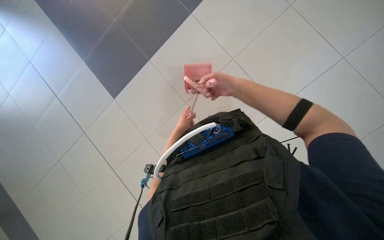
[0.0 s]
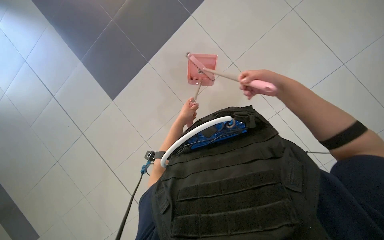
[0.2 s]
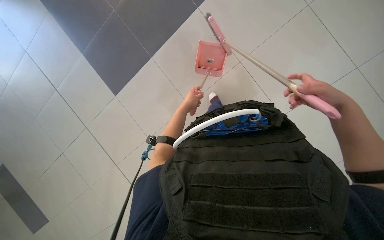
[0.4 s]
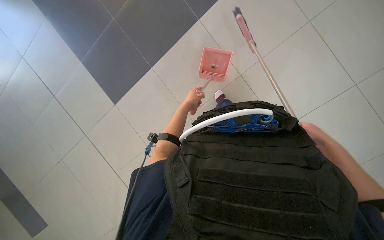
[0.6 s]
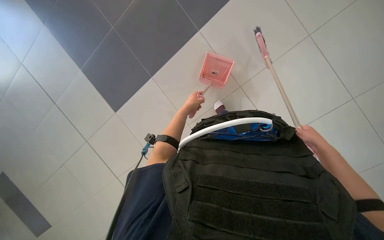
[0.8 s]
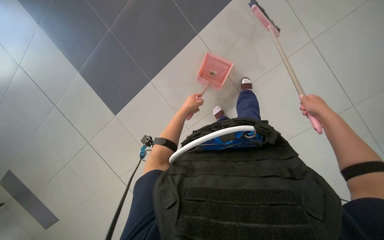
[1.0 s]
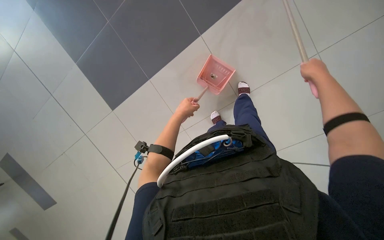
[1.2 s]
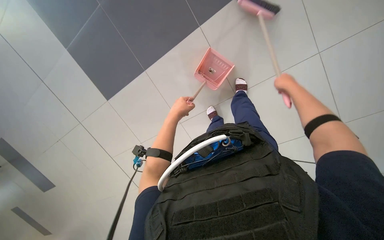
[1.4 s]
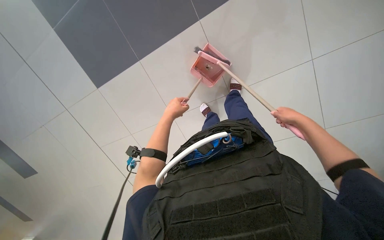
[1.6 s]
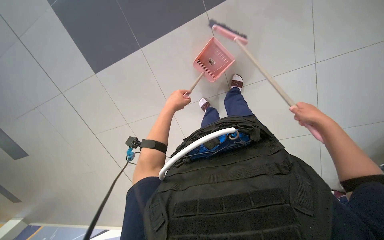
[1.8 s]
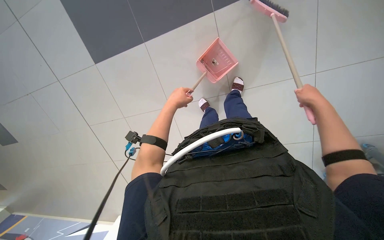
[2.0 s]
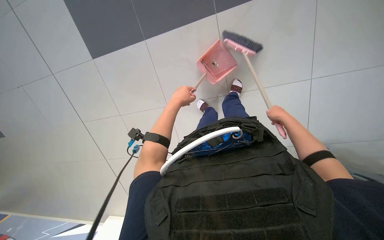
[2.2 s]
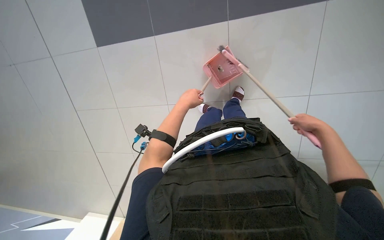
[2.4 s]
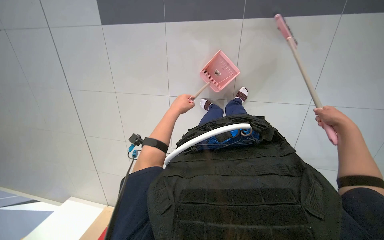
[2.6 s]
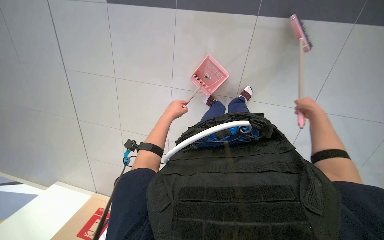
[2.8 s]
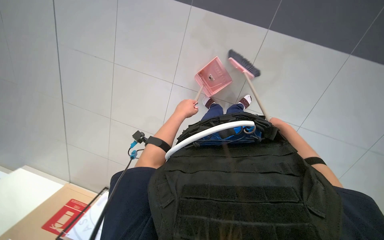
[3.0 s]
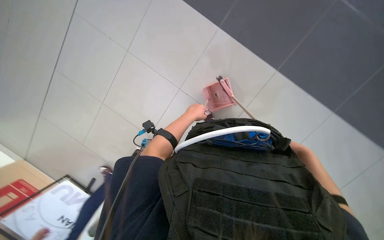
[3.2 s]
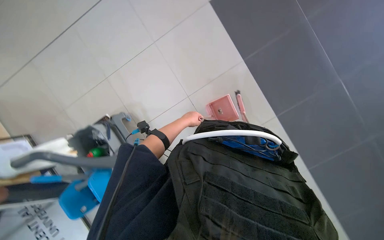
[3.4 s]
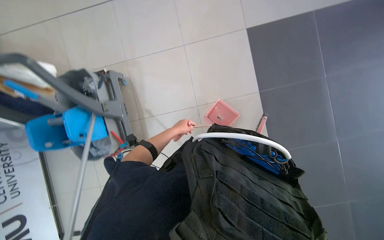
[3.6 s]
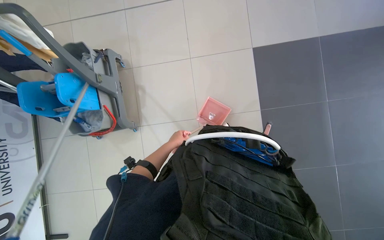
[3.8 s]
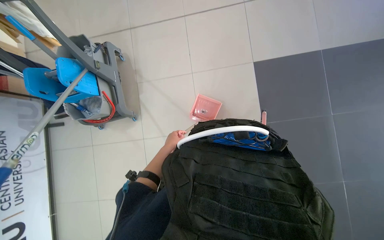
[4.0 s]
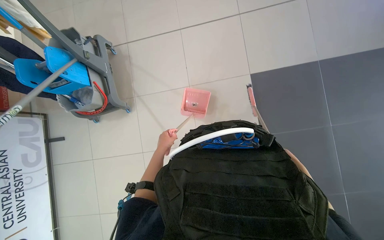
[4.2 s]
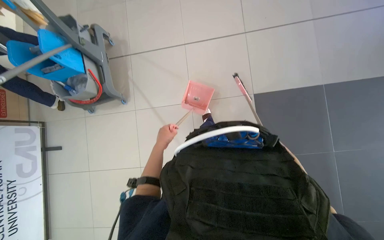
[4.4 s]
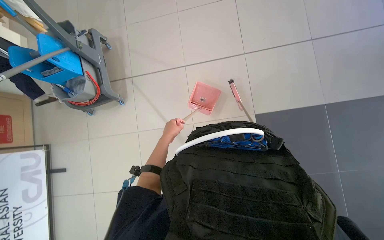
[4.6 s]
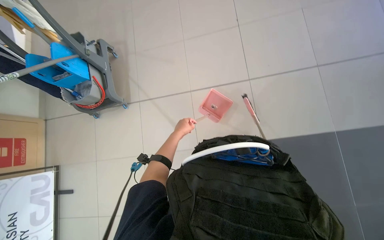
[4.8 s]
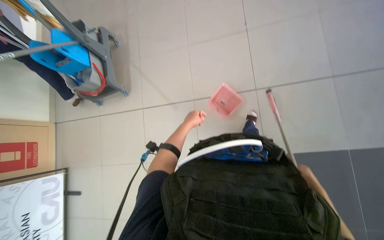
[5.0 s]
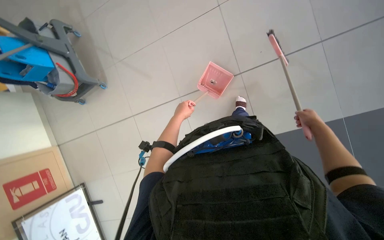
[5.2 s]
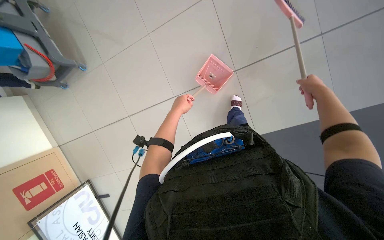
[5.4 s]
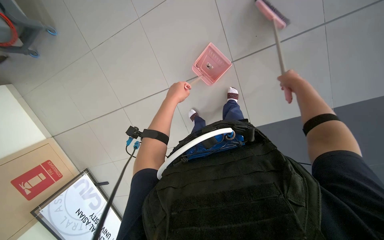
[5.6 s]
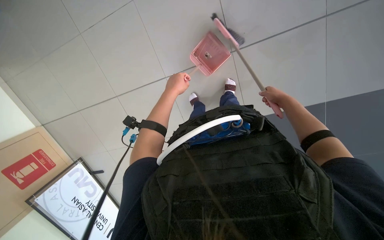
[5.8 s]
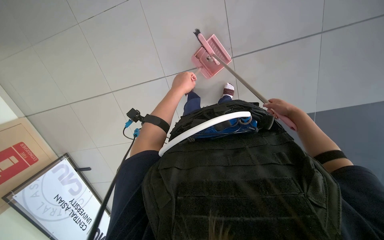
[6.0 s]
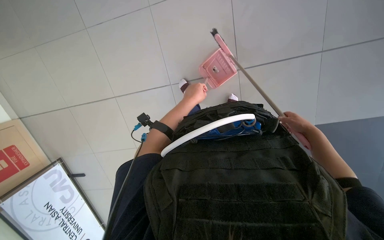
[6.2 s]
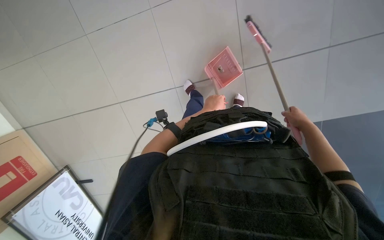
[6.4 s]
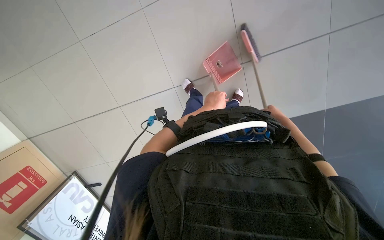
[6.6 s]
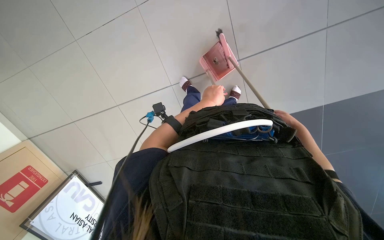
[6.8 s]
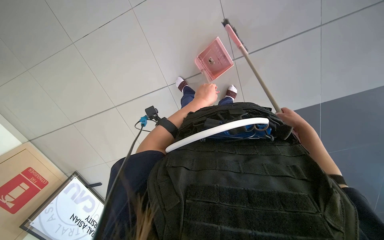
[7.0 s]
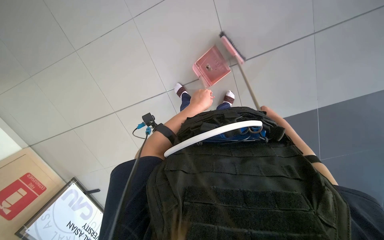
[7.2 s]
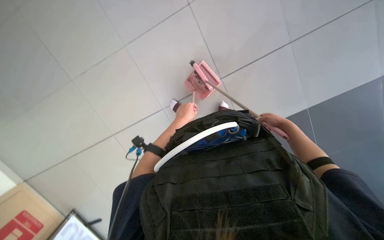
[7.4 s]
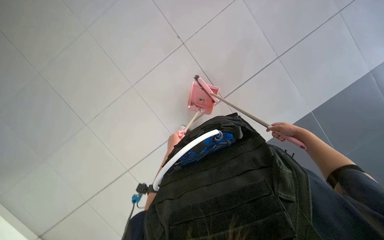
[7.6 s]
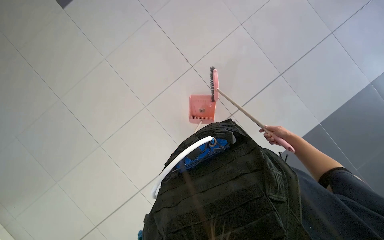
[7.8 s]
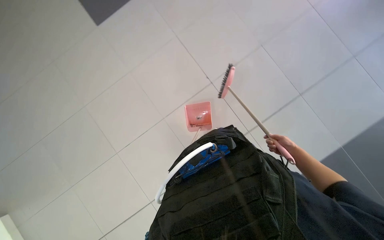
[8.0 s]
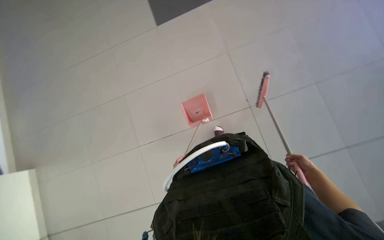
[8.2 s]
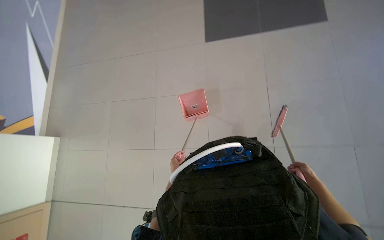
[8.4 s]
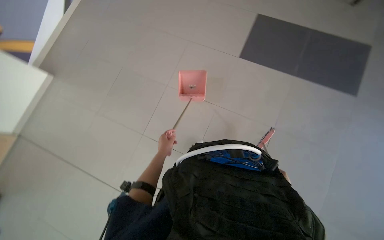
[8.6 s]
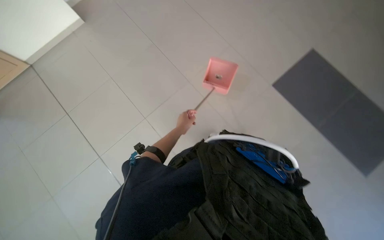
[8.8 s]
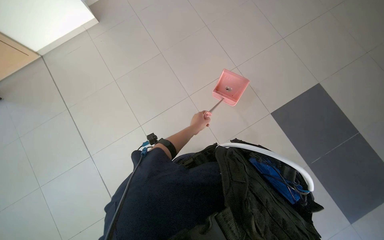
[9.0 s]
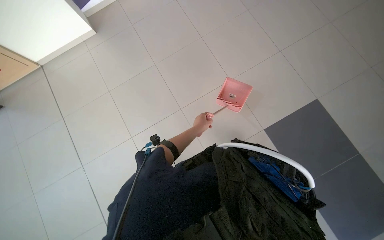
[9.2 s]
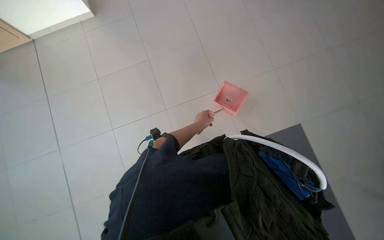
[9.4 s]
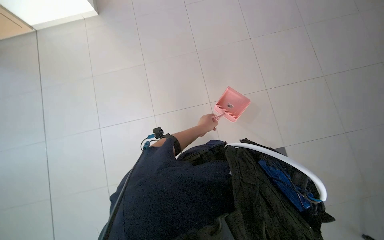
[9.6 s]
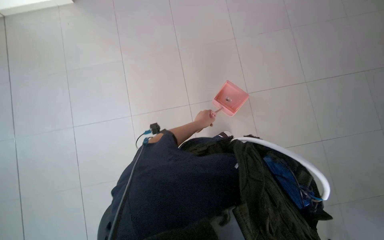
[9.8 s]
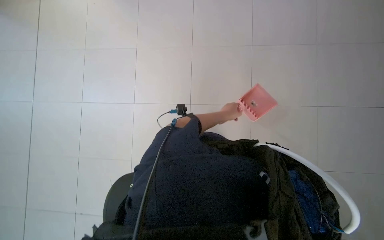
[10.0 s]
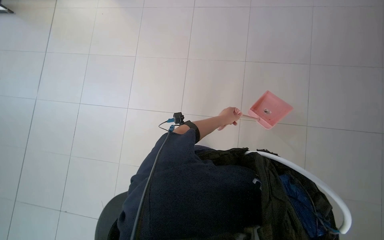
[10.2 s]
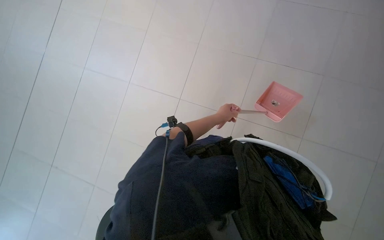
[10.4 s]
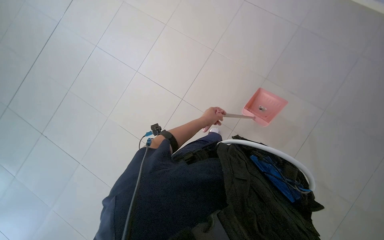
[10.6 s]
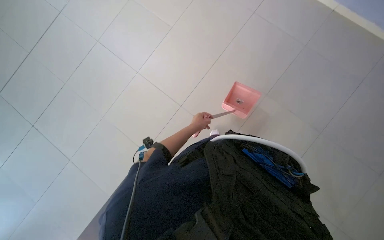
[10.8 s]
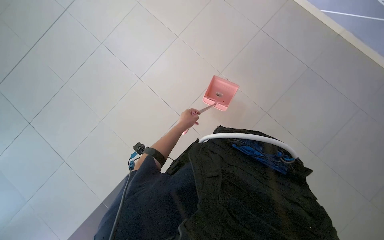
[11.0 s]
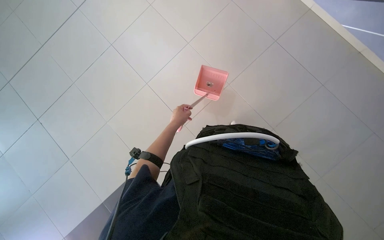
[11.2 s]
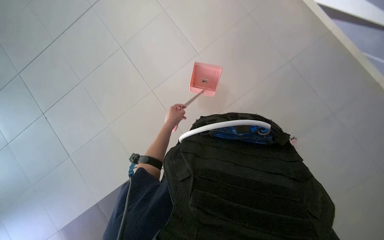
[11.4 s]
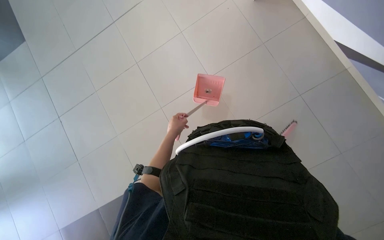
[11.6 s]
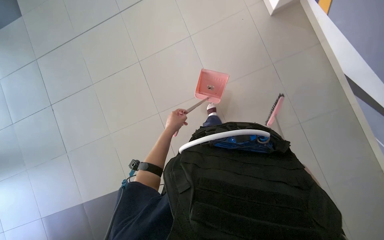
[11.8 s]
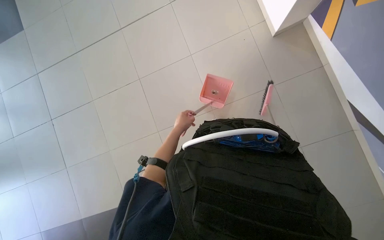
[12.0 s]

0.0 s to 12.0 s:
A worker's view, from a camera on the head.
Job: sweeping floor.
The whole recording: Sweeping floor with broom and dustpan. The worker sweeps the floor with a broom and dustpan.
0.0 to 1.6 s: The camera pitches downward, by roughly 20 degrees. The left hand travels up the picture and nearer to the camera by approximately 15 cm.
1.6 to 3.0 s: The right hand swings nearer and farther, roughly 20 cm each way, with 3 reversals.
6.0 to 7.6 s: The wearer looks approximately 20 degrees further upward. The right hand swings nearer and farther, approximately 15 cm each way, with 3 reversals. Meanwhile the left hand goes about 10 cm farther from the camera.
9.0 to 10.4 s: The left hand travels to the right by roughly 10 cm.
10.4 to 12.0 s: The view tilts some 15 degrees upward. The left hand goes some 10 cm to the left.

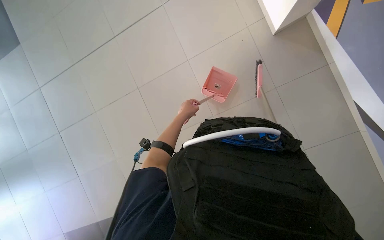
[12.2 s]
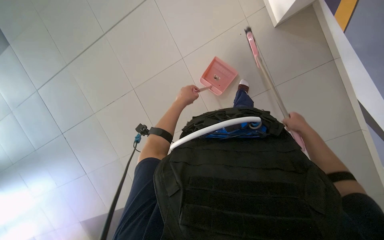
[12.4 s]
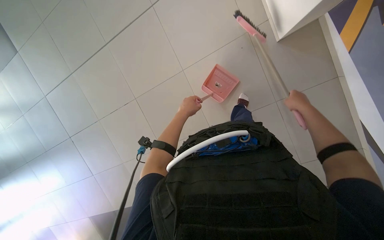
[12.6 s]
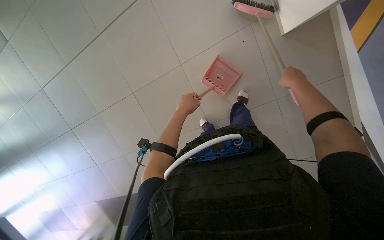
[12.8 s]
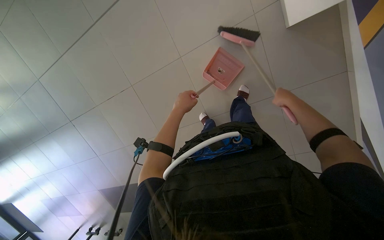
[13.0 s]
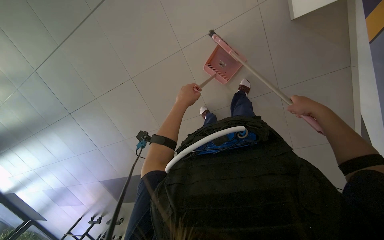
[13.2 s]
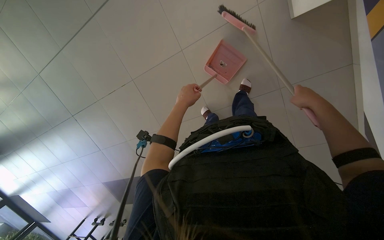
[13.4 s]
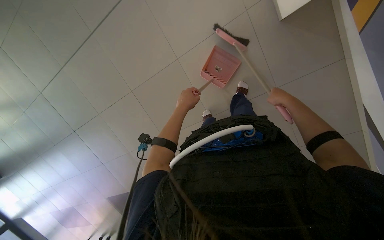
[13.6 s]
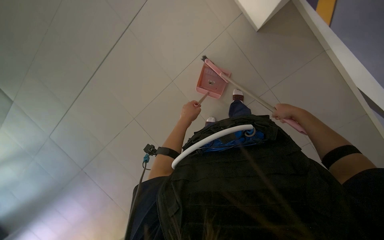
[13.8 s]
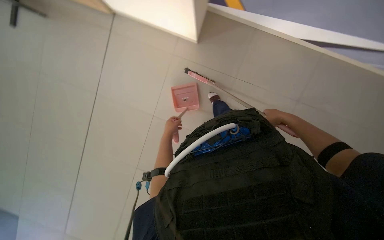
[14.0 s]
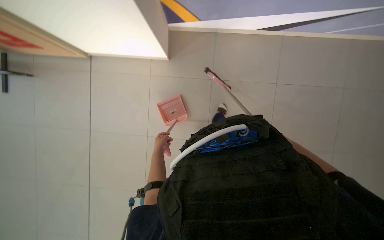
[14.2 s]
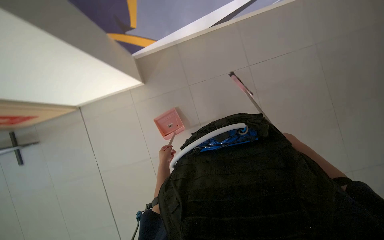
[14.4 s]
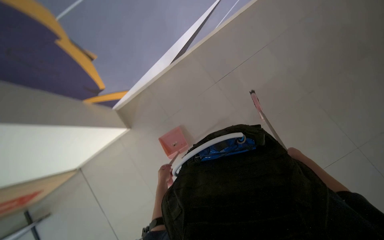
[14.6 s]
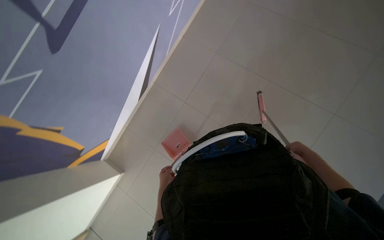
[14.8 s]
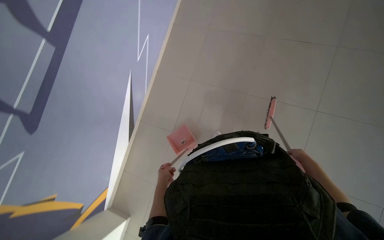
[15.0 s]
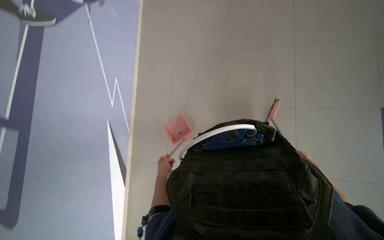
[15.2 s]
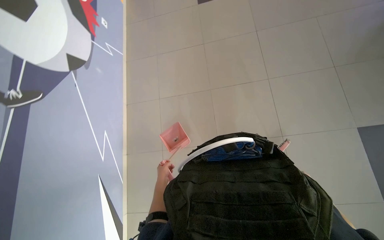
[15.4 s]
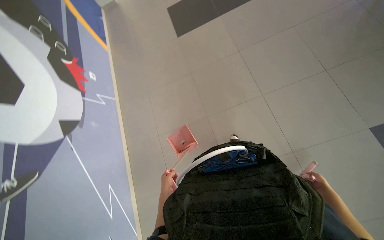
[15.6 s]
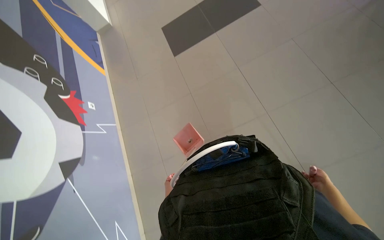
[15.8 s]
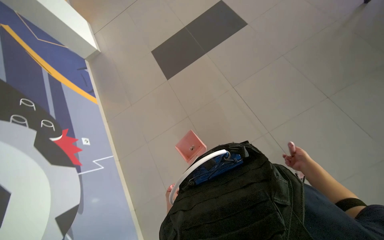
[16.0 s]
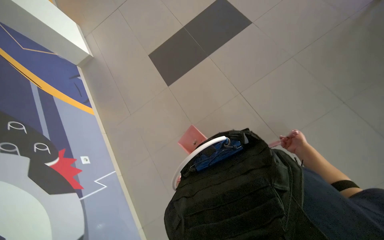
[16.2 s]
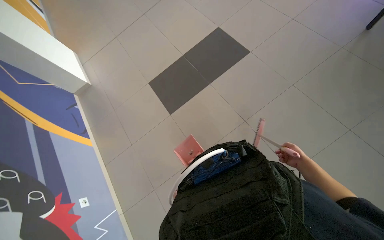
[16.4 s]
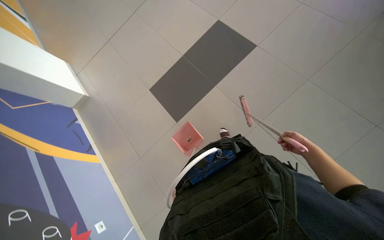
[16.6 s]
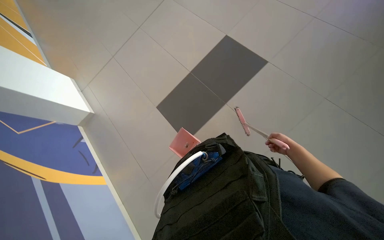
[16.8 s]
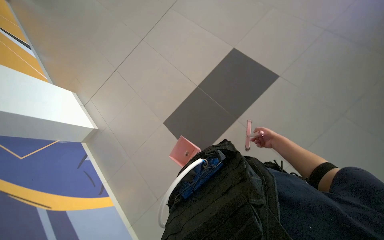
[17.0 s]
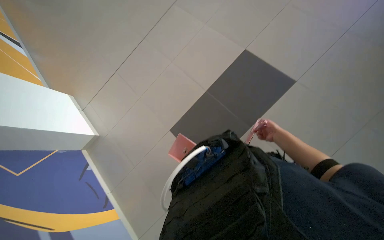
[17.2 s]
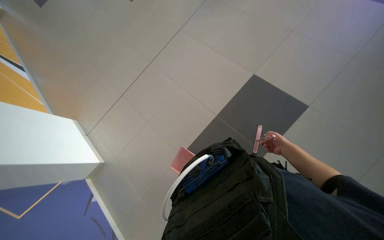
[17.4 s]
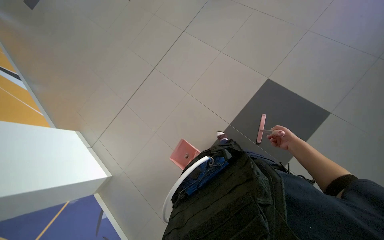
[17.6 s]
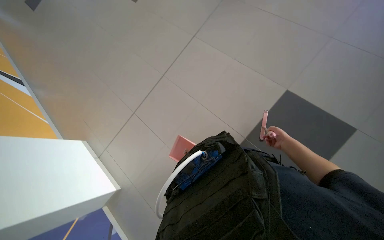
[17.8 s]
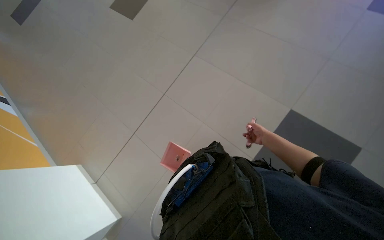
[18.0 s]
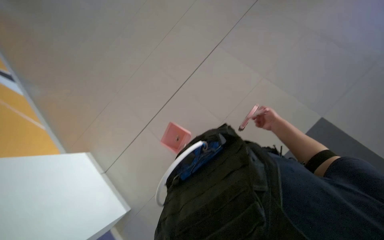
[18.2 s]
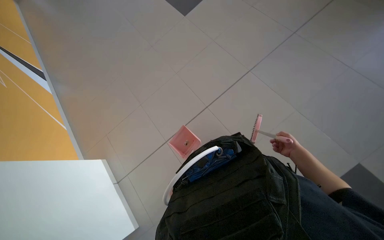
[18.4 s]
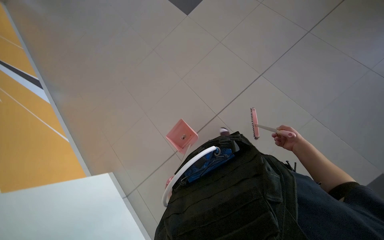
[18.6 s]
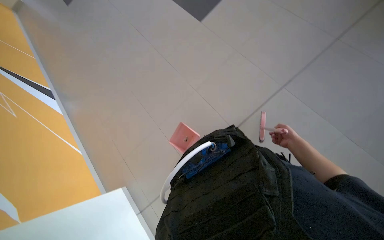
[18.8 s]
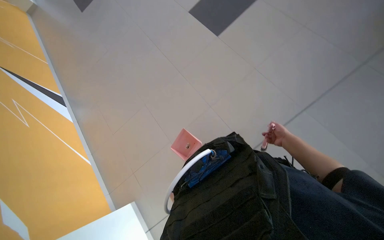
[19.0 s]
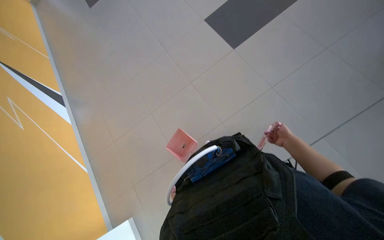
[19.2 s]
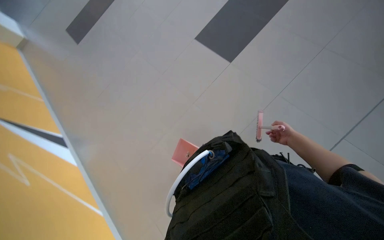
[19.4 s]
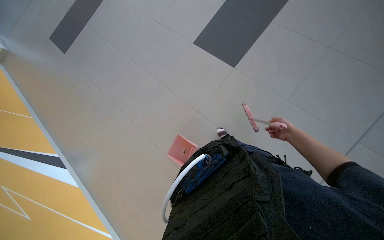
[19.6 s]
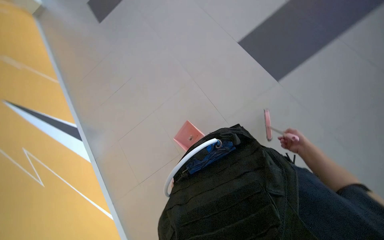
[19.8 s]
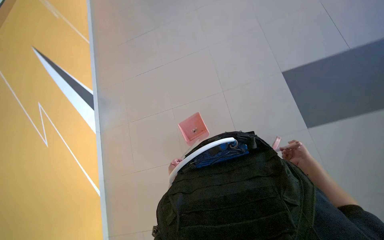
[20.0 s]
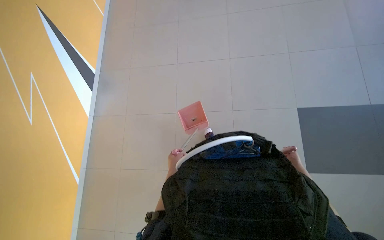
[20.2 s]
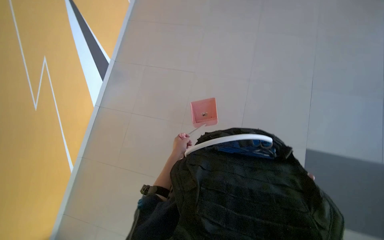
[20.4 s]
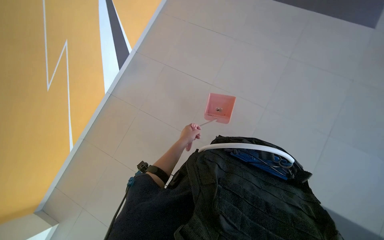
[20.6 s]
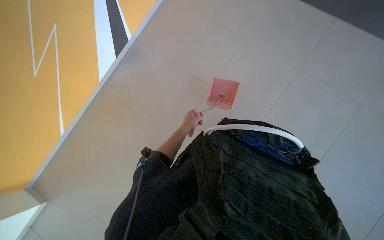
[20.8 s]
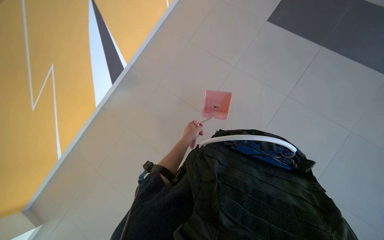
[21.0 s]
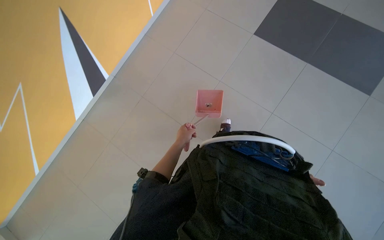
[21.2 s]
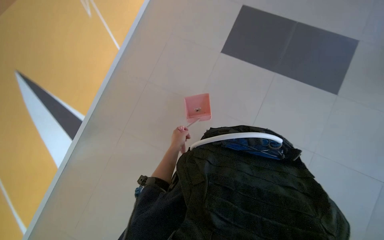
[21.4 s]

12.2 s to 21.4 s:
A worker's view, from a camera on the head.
Job: sweeping floor.
The whole recording: Sweeping floor with broom and dustpan. The worker sweeps the floor with a broom and dustpan.
18.4 to 19.8 s: The camera is carried about 60 cm.
19.8 to 21.4 s: The scene turns some 25 degrees clockwise in the picture.
